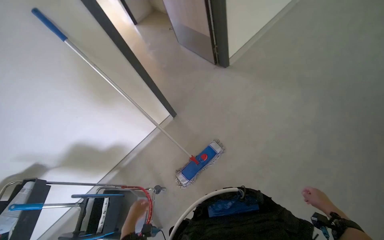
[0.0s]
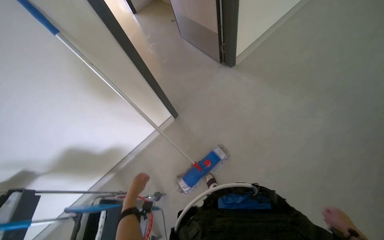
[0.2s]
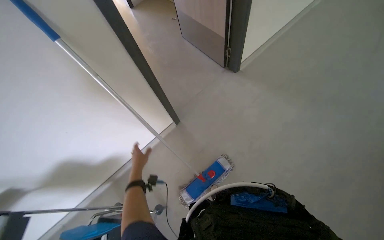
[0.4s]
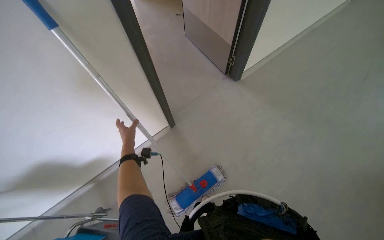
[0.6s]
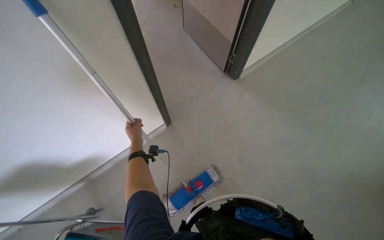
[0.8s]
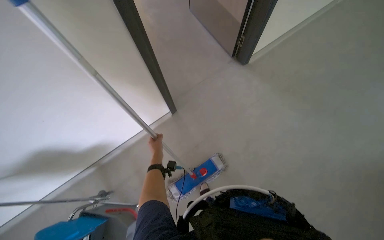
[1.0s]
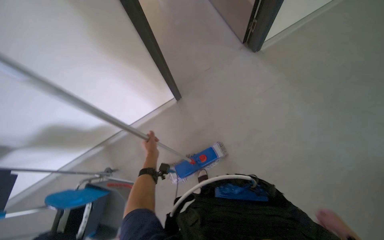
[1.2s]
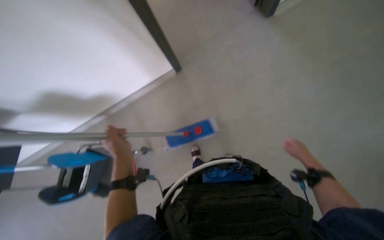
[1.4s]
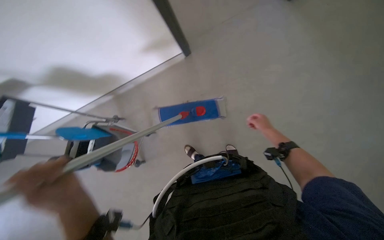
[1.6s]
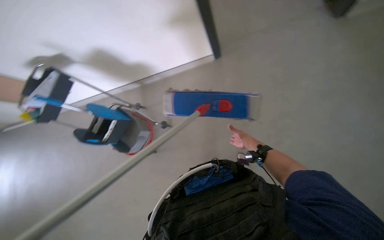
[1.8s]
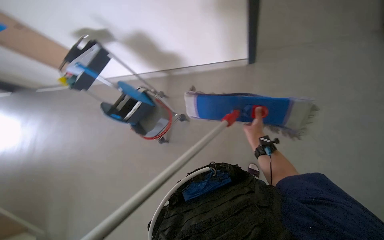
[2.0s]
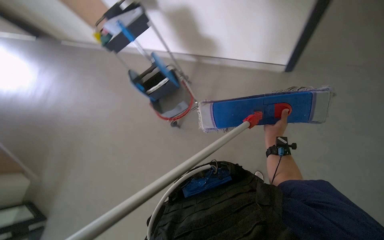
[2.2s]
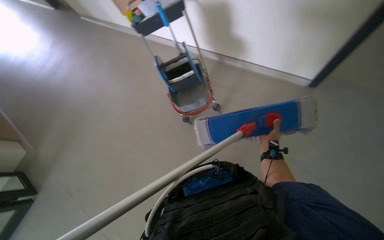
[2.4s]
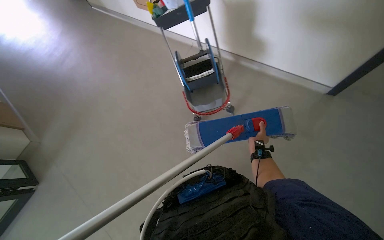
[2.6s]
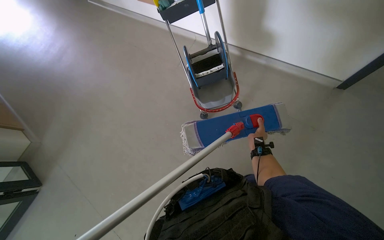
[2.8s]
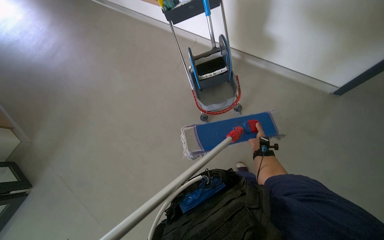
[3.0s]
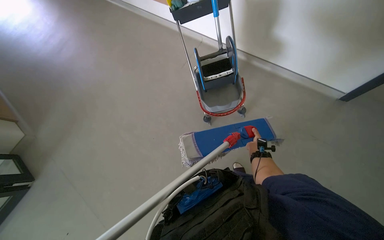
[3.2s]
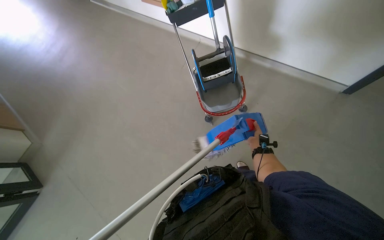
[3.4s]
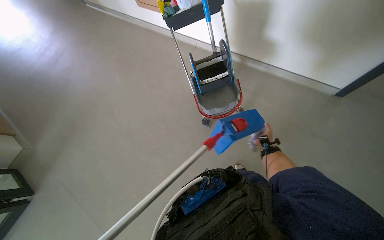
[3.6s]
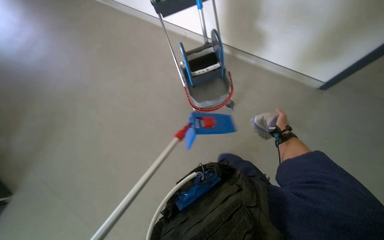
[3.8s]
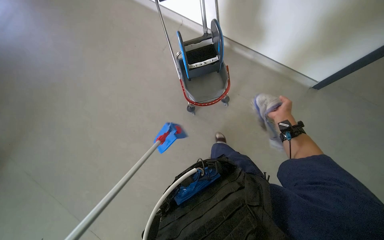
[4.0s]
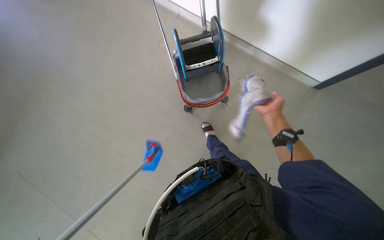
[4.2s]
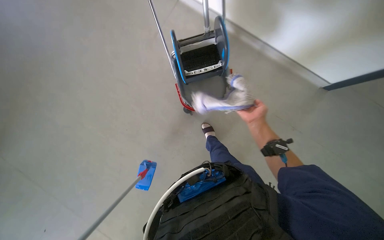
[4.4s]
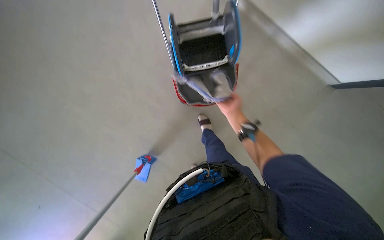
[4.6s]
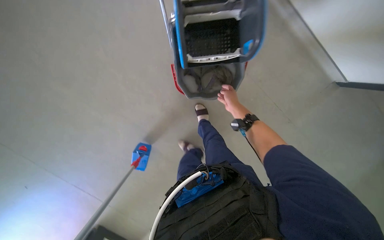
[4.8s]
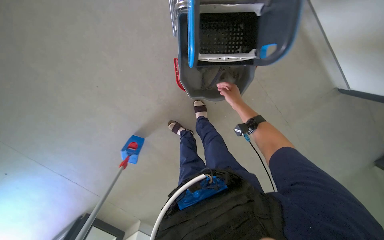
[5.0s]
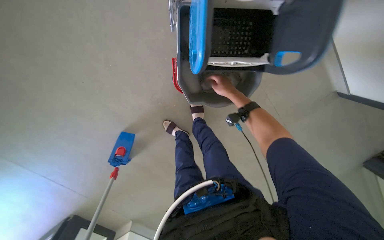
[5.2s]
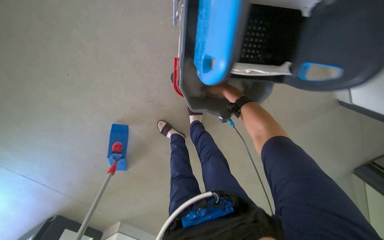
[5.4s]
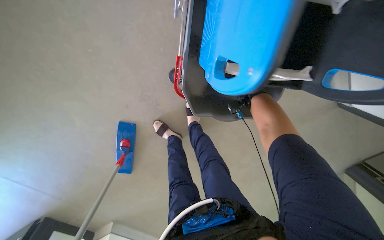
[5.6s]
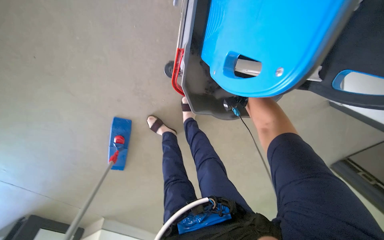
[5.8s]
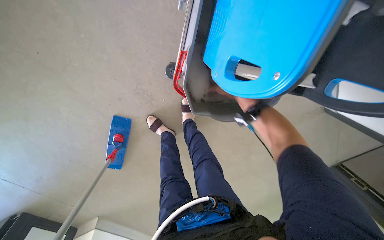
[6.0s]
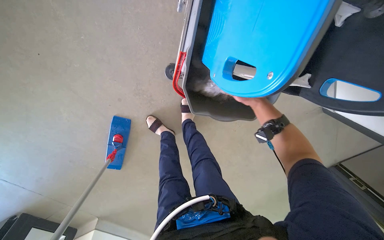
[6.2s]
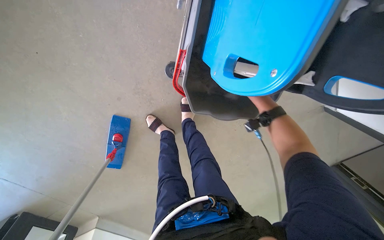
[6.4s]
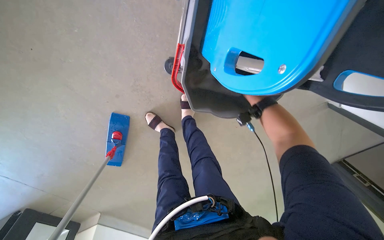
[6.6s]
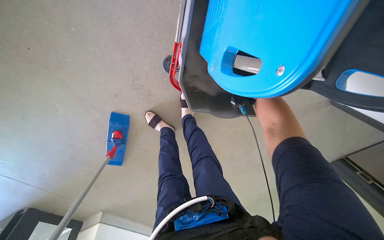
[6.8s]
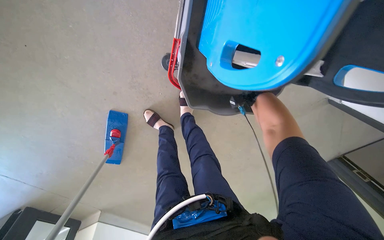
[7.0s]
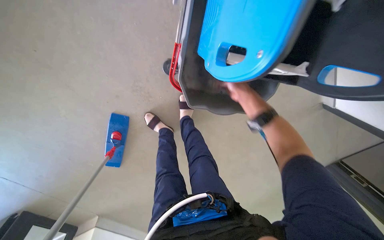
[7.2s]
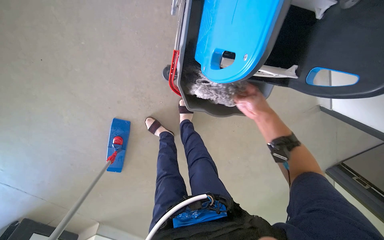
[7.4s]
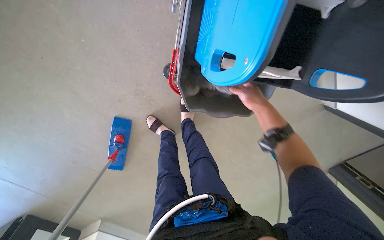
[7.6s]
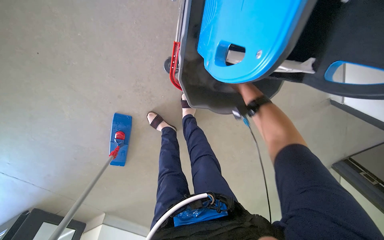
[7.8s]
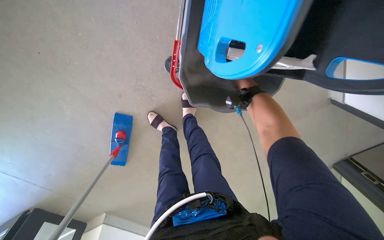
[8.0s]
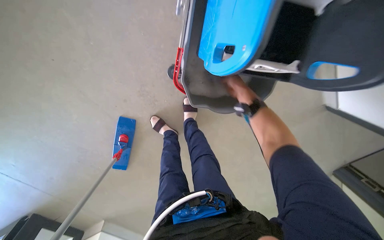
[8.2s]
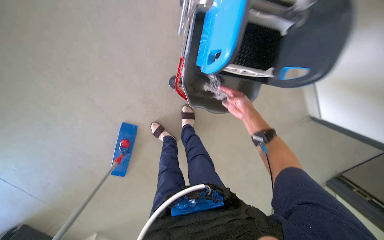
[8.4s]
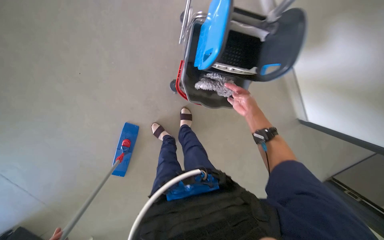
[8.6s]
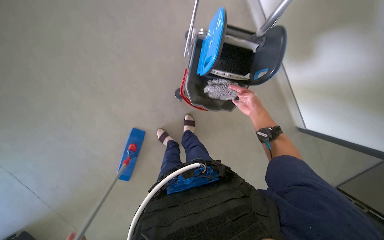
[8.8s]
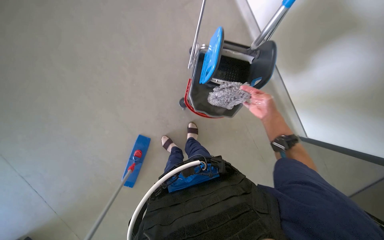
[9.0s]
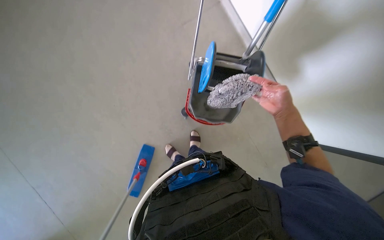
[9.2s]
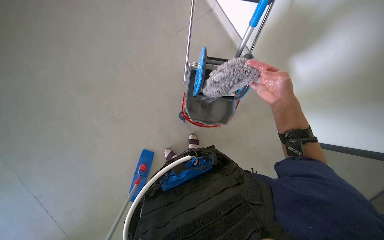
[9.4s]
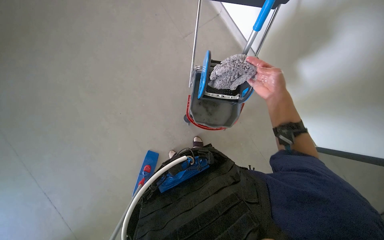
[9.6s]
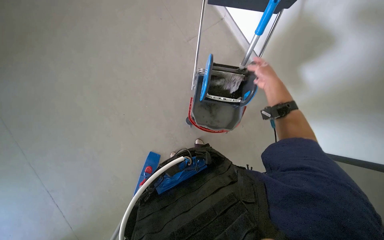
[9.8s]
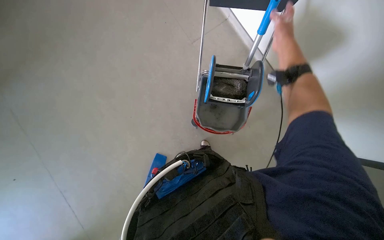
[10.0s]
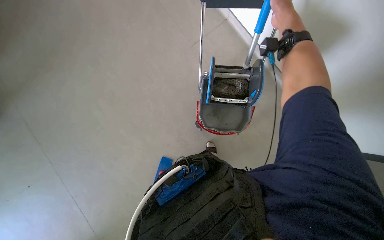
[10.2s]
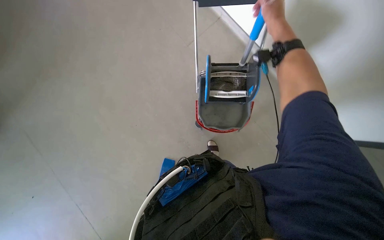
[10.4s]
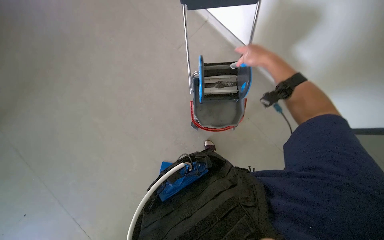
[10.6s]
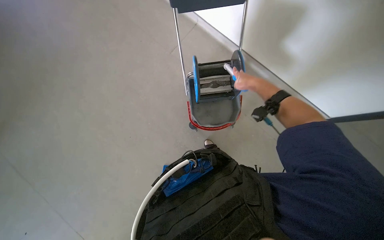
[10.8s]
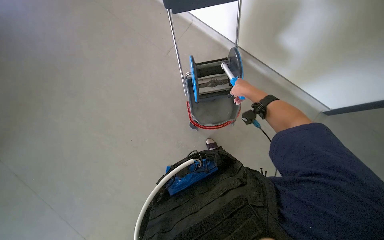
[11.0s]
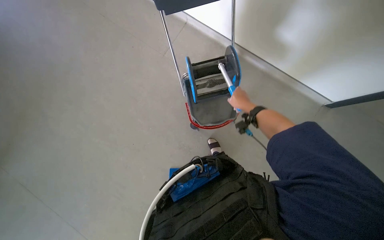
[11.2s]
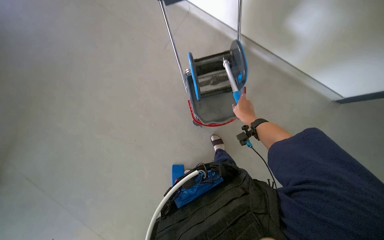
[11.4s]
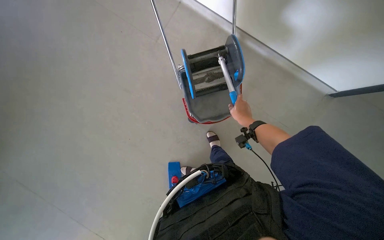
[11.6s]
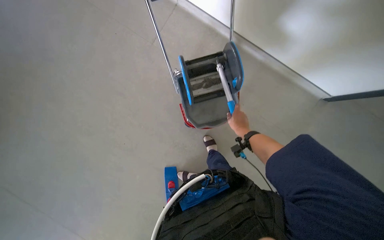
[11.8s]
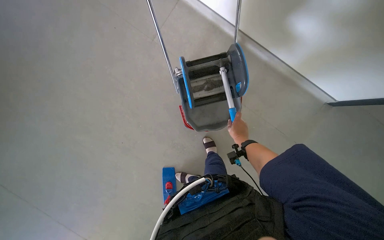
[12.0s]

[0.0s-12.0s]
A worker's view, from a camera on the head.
Job: preparing cleaning supplies.
The whole recording: Changing mop heads. The worker removes and attaches mop heads to the mop handle, placing used ones into the bucket.
0.0s to 1.6s: The wearer looks about 25 degrees further downward.
3.0s to 4.4s: The right hand swings nearer and farther, about 25 cm each way, with 2 reversals.
4.4s to 6.0s: The view pans to the right by some 20 degrees. The camera pitches downward, by roughly 20 degrees. The right hand goes about 15 cm up the picture.
7.6s to 9.0s: The wearer moves approximately 50 cm. The camera pitches upward, by approximately 25 degrees.
9.0s to 10.4s: The right hand goes some 30 cm up the picture and nearer to the camera.
10.4s to 12.0s: The right hand heads down the picture and farther from the camera, covering some 35 cm.

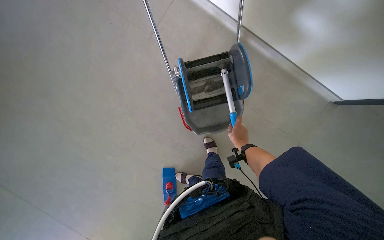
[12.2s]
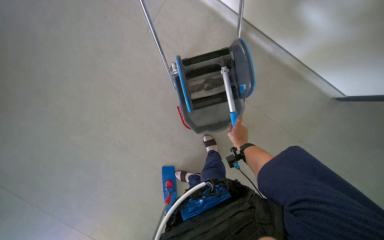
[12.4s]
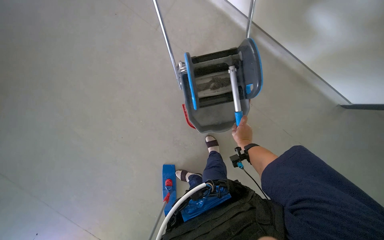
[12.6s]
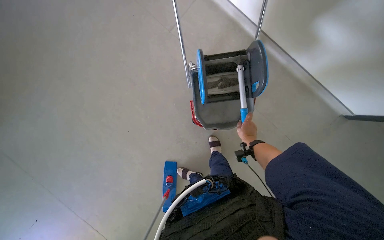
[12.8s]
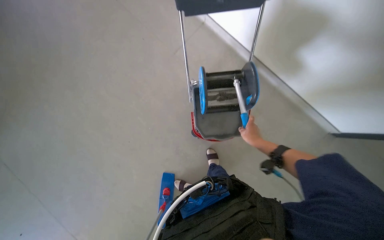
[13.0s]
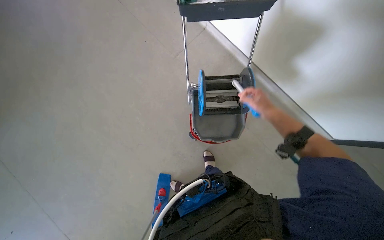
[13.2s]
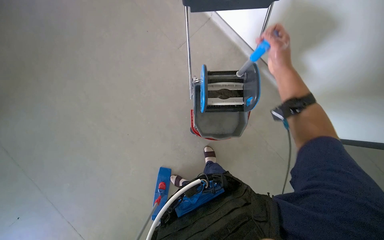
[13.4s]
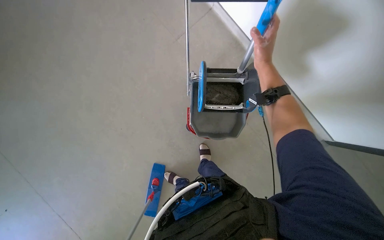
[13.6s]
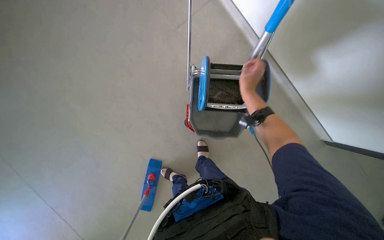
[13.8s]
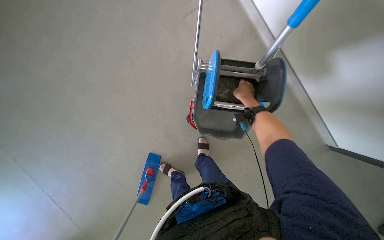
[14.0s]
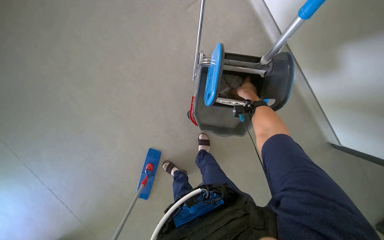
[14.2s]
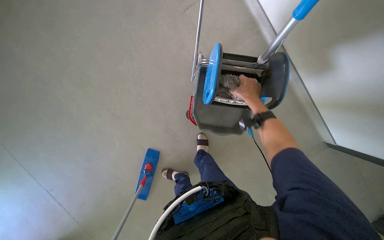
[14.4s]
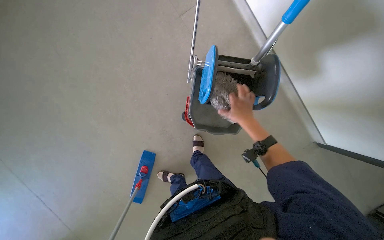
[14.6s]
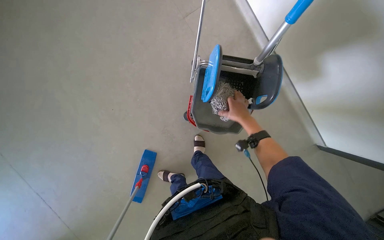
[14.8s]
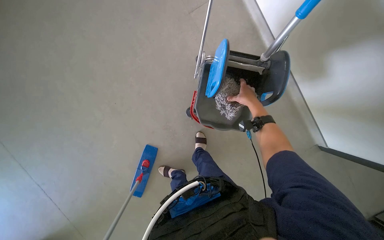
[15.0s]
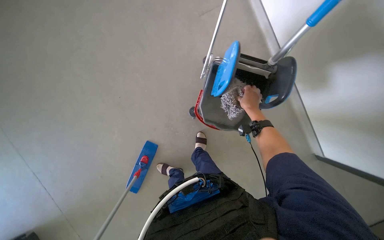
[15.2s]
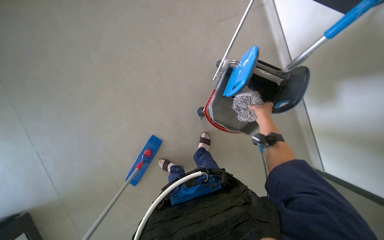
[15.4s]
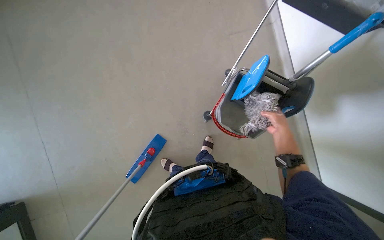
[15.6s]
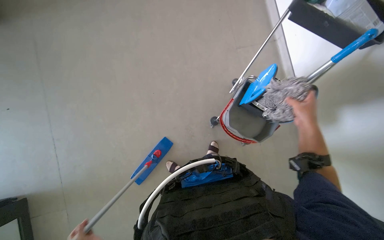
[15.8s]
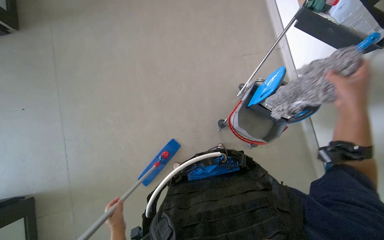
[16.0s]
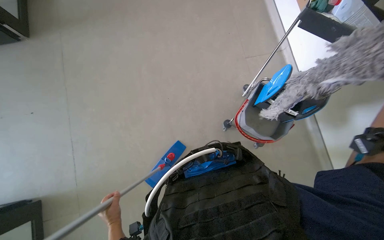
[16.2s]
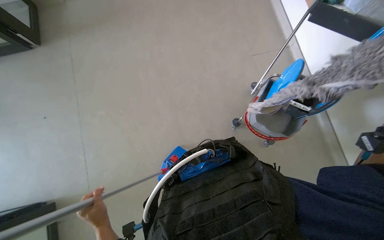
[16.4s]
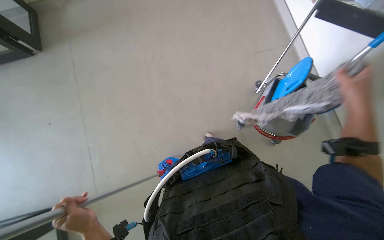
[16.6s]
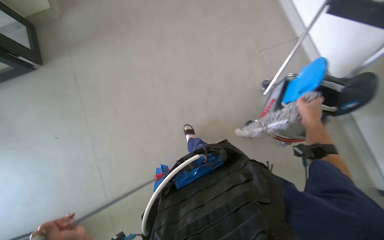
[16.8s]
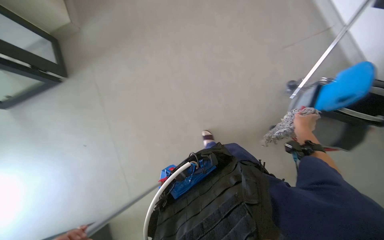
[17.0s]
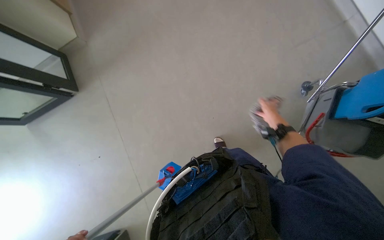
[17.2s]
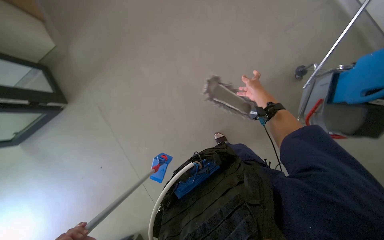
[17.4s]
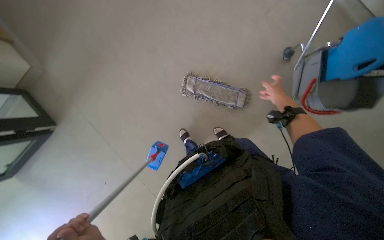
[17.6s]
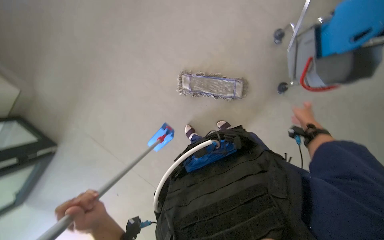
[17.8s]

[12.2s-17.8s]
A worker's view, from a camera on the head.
Job: preparing cleaning supplies.
The whole recording: Changing mop heads. The worker removes and attaches mop heads to the mop handle, placing used ones into the bucket.
12.2s to 13.6s: The right hand heads up the picture and nearer to the camera, covering approximately 35 cm.
13.6s to 15.0s: The right hand shifts roughly 20 cm farther from the camera and down the picture.
15.0s to 16.4s: The wearer's head swings some 25 degrees to the left. The view tilts roughly 10 degrees upward.
16.4s to 17.8s: The scene turns some 30 degrees counterclockwise in the picture.

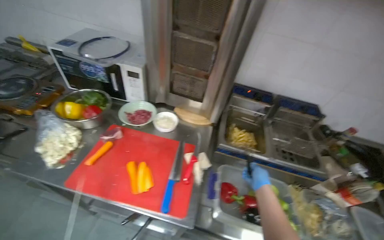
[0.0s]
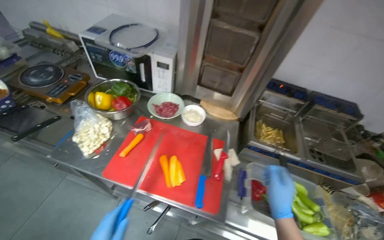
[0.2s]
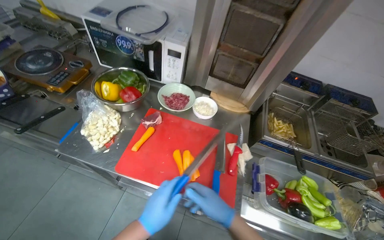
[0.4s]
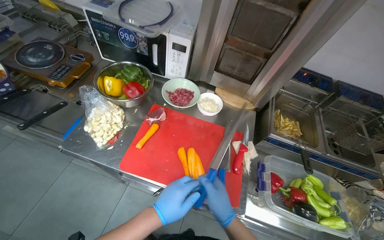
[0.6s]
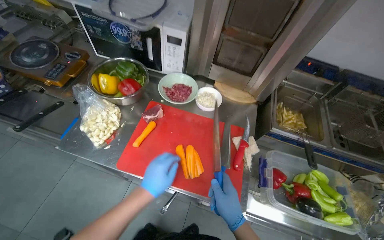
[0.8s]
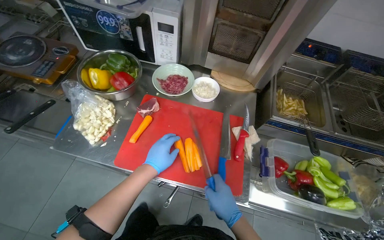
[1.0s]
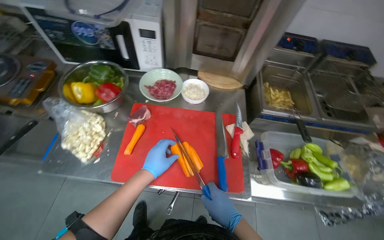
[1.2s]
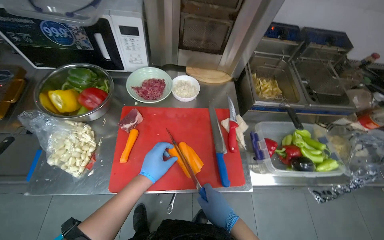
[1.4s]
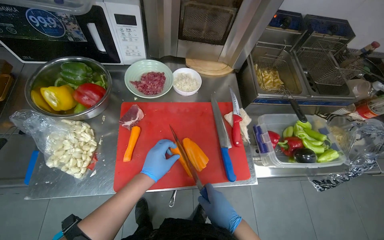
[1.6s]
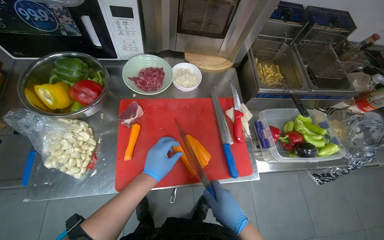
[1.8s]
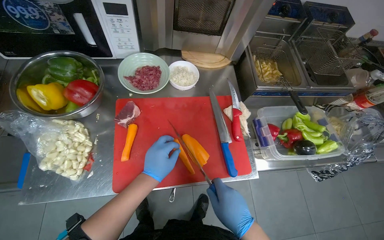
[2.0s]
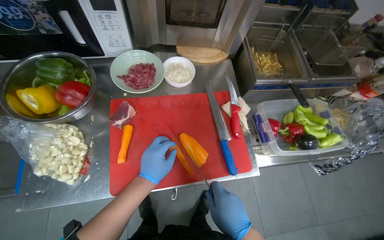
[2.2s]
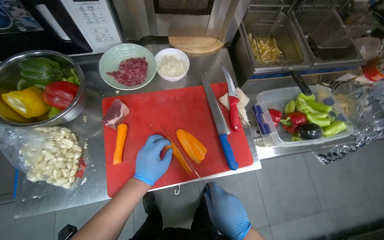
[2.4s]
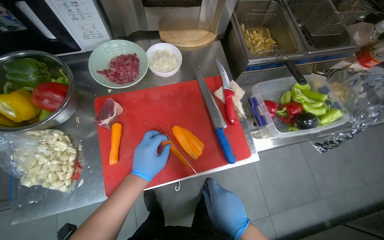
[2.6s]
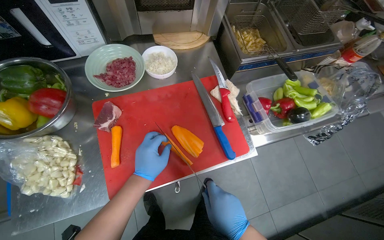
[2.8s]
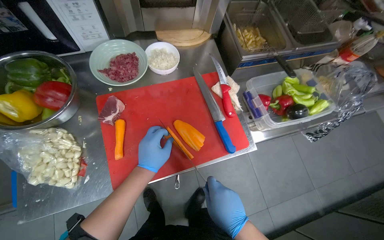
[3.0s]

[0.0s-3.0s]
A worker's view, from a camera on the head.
Job: preparing food.
The whole recording: Chopping carrots on cutting board. The worker chops carrots into small pieces on a red cutting board.
0.0s to 1.6s: The wearer looks roughly 20 degrees further downward. The right hand goes some 40 cm to the left.
